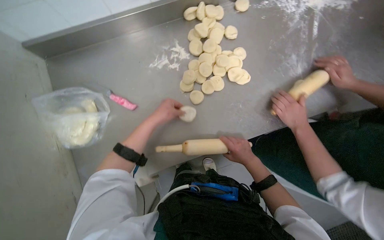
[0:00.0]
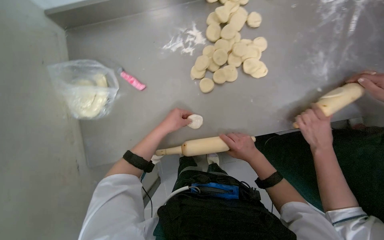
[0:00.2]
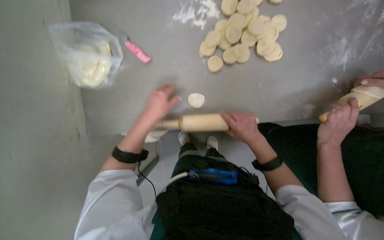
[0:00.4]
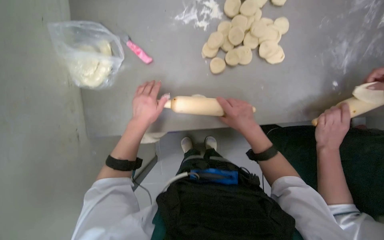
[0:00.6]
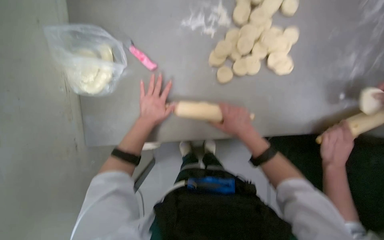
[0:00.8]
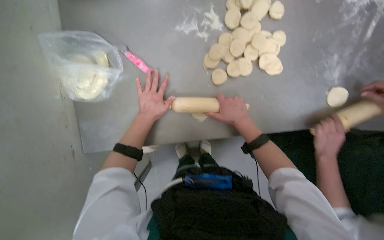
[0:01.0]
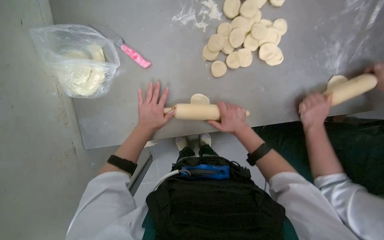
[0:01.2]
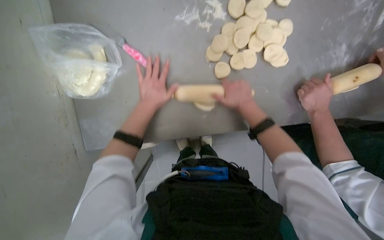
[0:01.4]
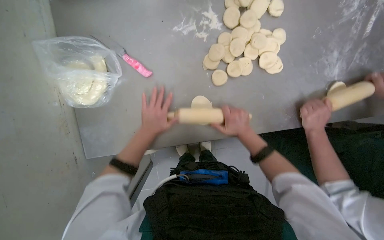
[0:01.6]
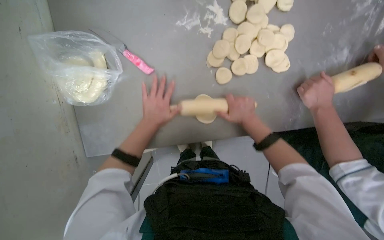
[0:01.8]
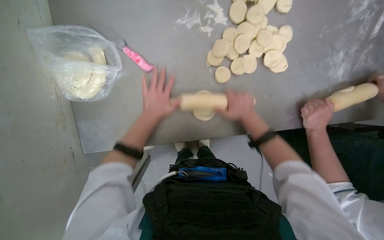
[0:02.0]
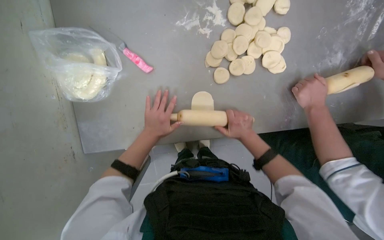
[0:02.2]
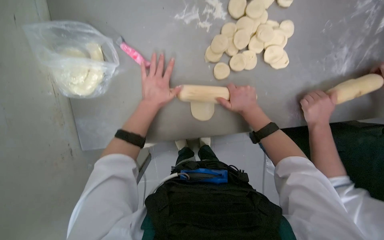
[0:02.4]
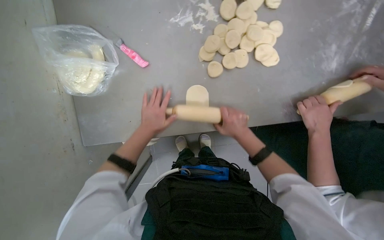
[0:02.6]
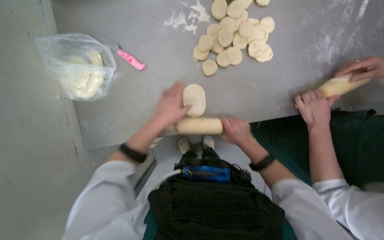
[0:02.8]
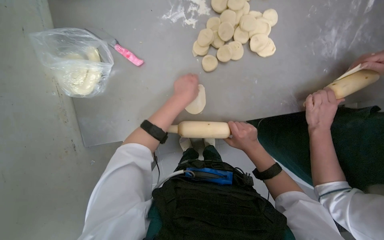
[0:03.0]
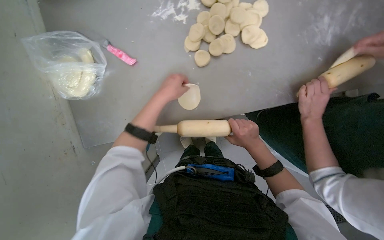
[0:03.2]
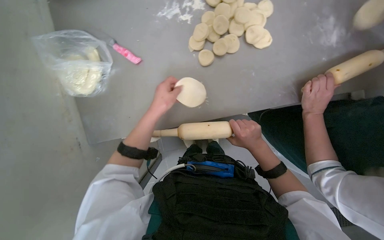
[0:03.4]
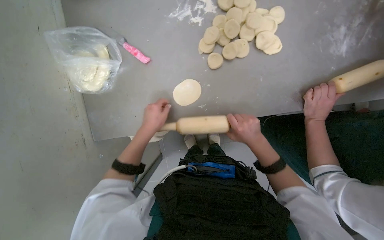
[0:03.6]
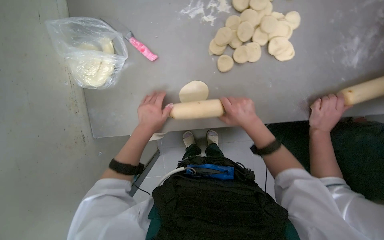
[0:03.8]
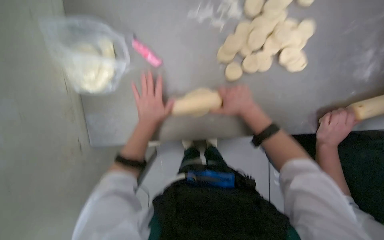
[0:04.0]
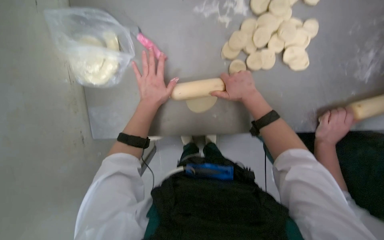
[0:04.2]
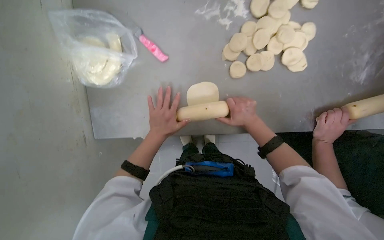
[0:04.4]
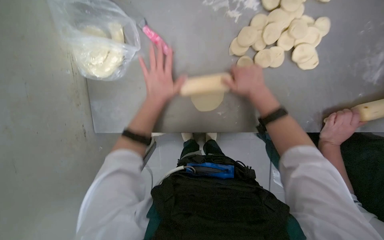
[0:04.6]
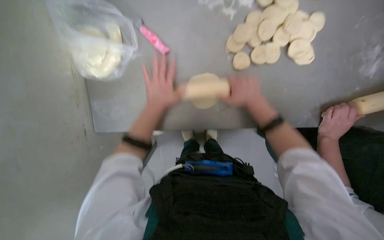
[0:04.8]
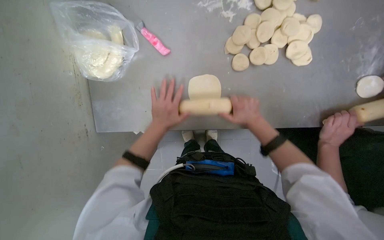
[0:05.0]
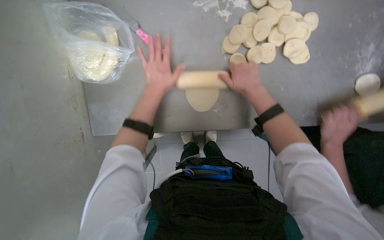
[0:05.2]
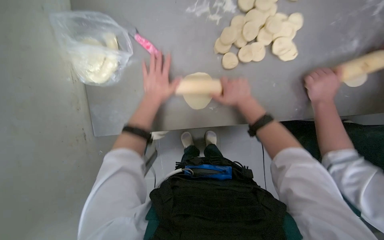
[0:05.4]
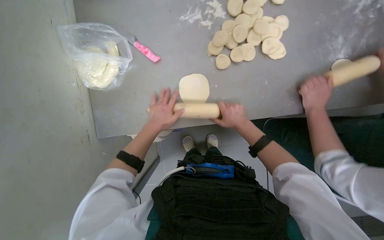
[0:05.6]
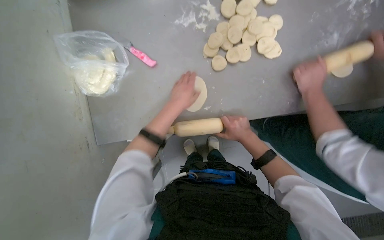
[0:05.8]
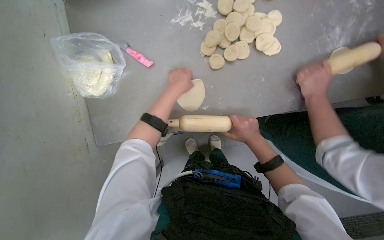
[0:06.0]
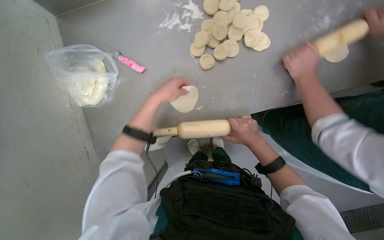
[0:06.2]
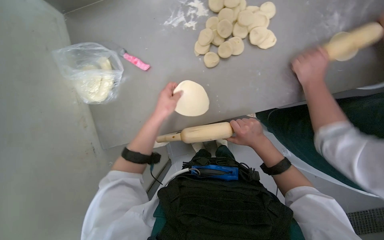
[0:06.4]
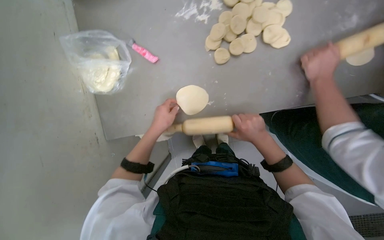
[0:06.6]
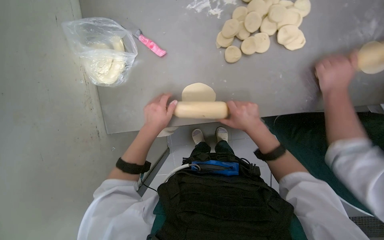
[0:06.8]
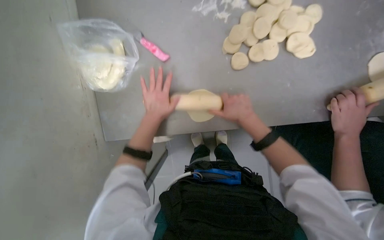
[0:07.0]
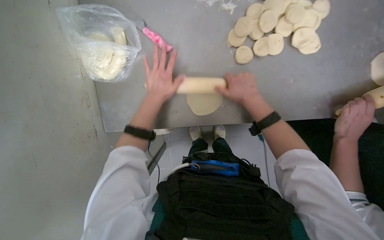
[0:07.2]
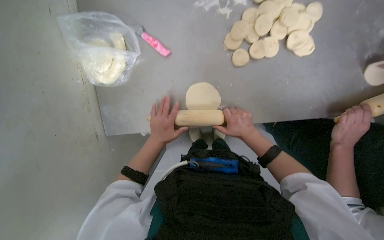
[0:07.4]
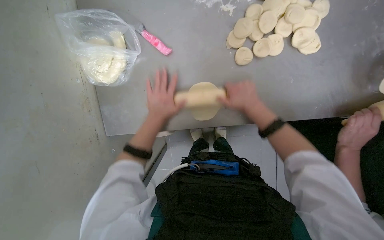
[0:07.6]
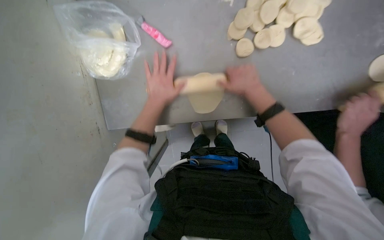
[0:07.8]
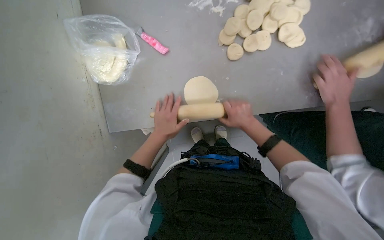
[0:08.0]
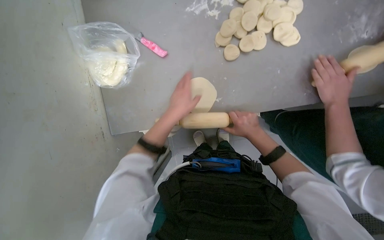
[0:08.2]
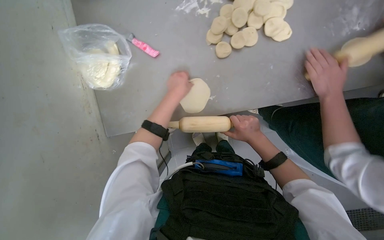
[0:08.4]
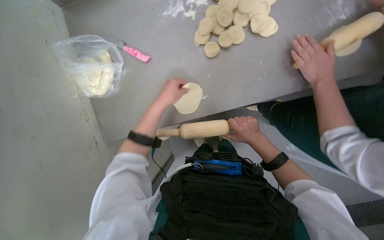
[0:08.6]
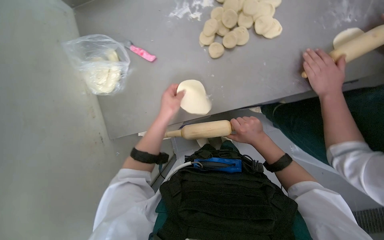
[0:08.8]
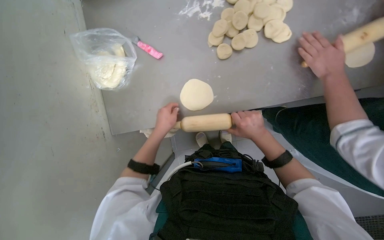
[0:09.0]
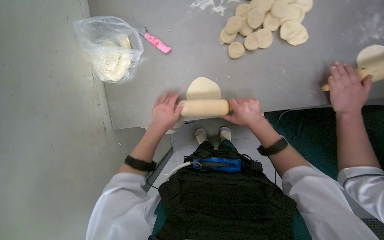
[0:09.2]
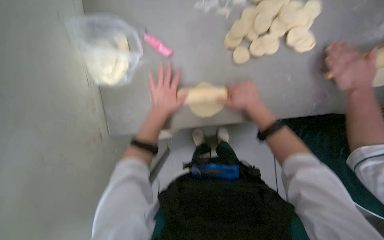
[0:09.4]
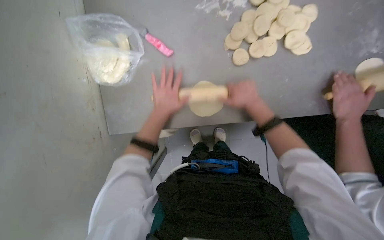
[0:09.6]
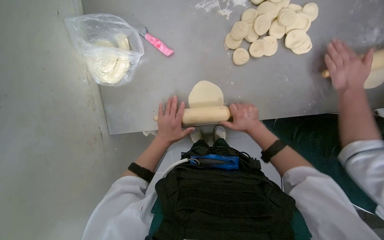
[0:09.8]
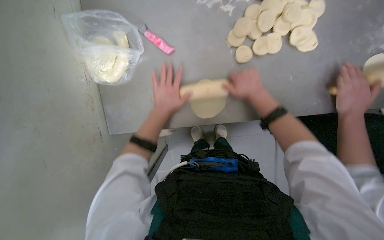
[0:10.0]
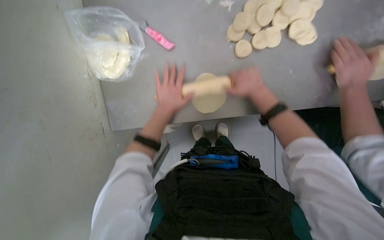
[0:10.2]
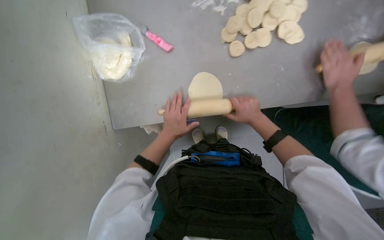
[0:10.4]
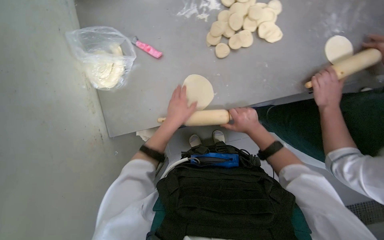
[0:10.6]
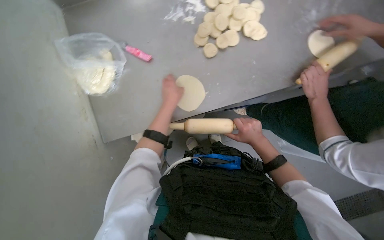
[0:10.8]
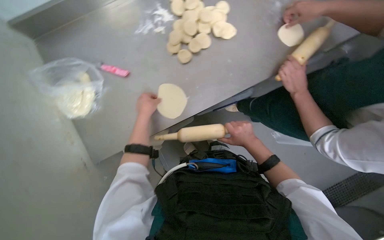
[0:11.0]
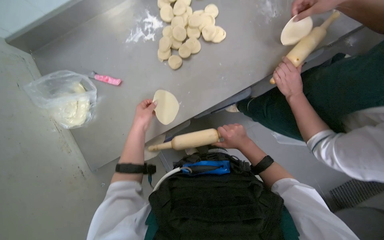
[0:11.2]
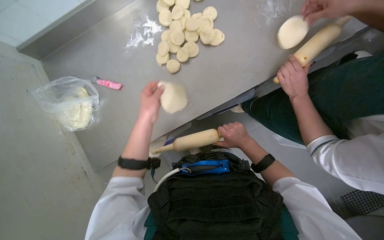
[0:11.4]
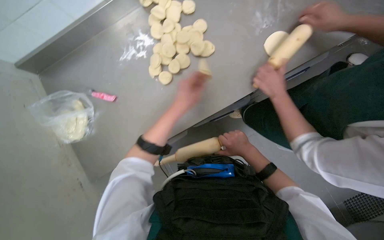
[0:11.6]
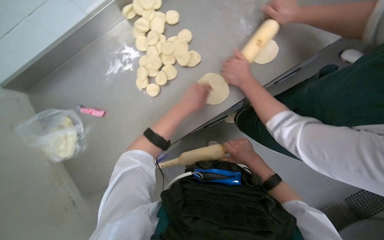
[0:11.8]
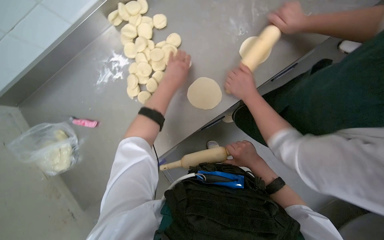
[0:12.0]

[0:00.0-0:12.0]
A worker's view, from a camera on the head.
Job: preparing food.
The whole recording: Rolling dough pieces with rolling pin. The worker rolls small pieces of dough into flat circles using a rolling pin on a metal counter.
0:00.0 to 0:01.6: The left hand heads down the picture, covering approximately 10 cm, while the right hand shifts about 10 cm up the picture.
0:01.6 to 0:03.0: The left hand travels to the right and nearer to the camera by about 20 cm.
0:03.0 to 0:04.4: The left hand goes up and down the picture, about 10 cm each way, reversing 2 times, while the right hand goes some 15 cm up the picture.
0:04.4 to 0:06.0: The left hand goes up and down the picture, approximately 15 cm each way, reversing 4 times. Meanwhile the right hand goes up and down the picture, about 15 cm each way, reversing 3 times.
0:06.0 to 0:07.6: The left hand swings up and down the picture, about 15 cm each way, with 3 reversals; the right hand goes up and down the picture, about 15 cm each way, reversing 2 times.
0:07.6 to 0:09.0: The left hand swings up and down the picture, some 10 cm each way, with 2 reversals. Meanwhile the right hand moves down the picture, roughly 15 cm.
0:09.0 to 0:10.4: The left hand swings up and down the picture, some 10 cm each way, with 3 reversals, while the right hand moves up and down the picture over some 15 cm, changing direction 3 times.
0:10.4 to 0:12.0: The scene turns roughly 30 degrees counterclockwise in the picture. The left hand is displaced up the picture by some 35 cm.

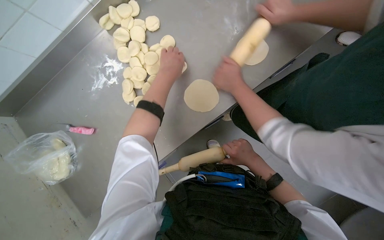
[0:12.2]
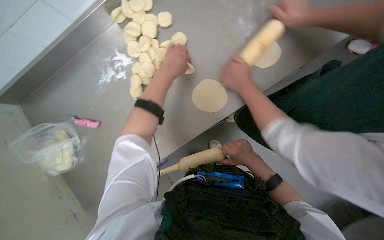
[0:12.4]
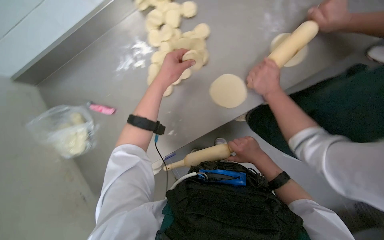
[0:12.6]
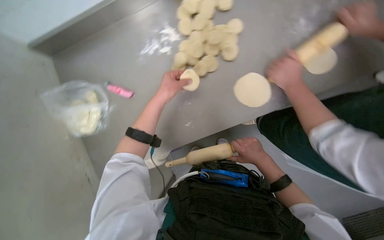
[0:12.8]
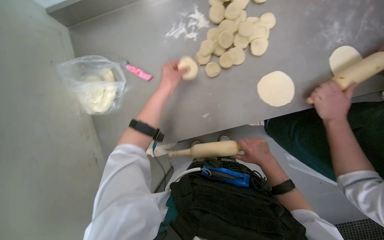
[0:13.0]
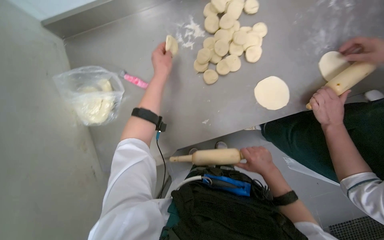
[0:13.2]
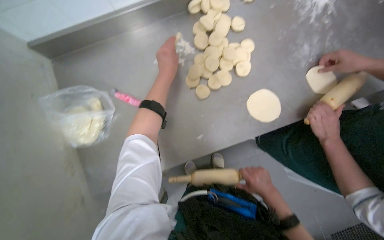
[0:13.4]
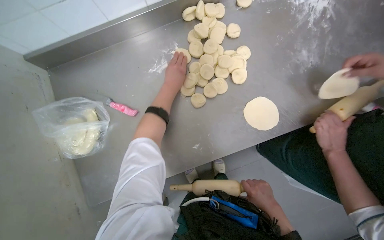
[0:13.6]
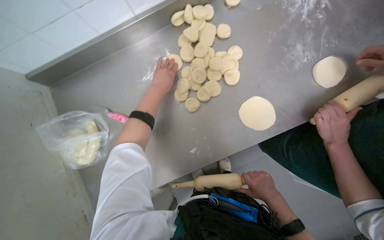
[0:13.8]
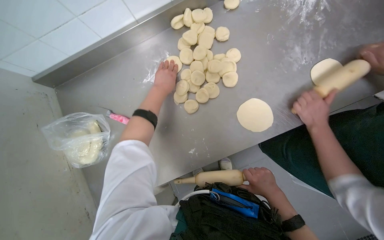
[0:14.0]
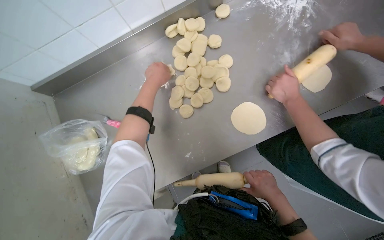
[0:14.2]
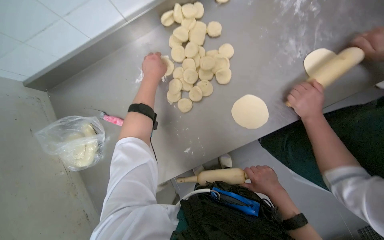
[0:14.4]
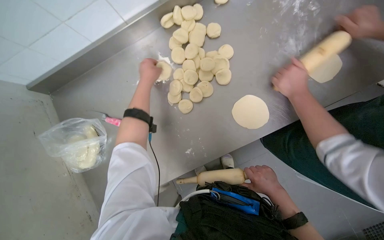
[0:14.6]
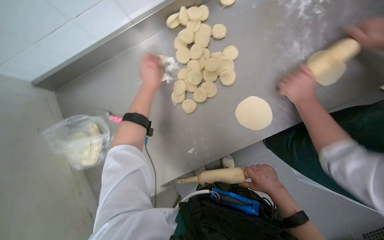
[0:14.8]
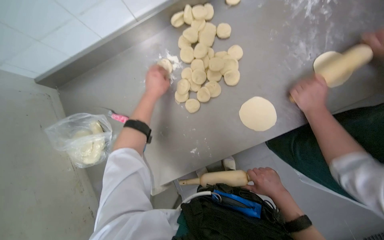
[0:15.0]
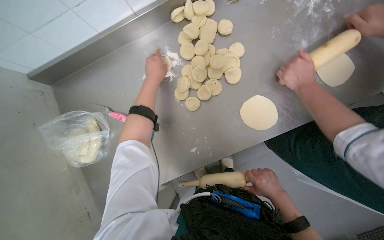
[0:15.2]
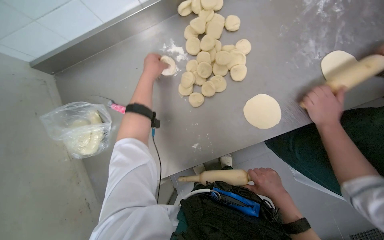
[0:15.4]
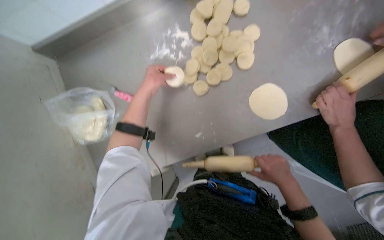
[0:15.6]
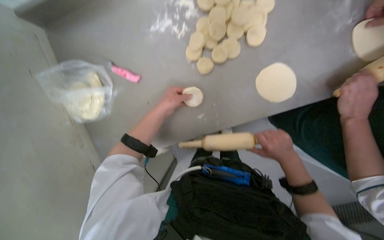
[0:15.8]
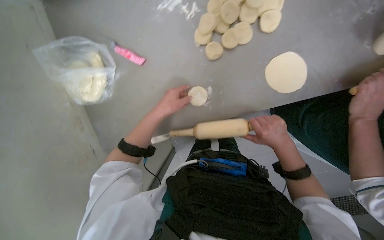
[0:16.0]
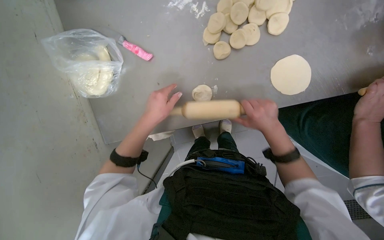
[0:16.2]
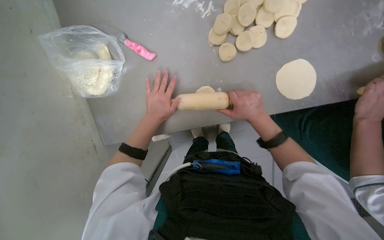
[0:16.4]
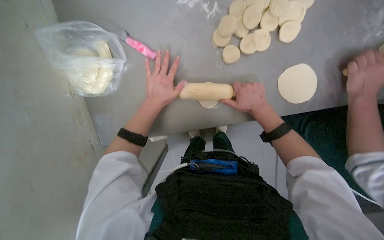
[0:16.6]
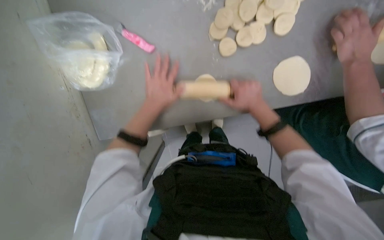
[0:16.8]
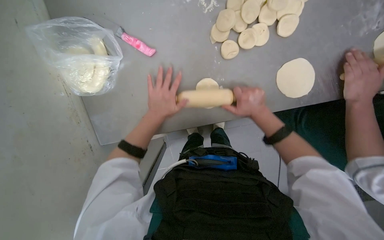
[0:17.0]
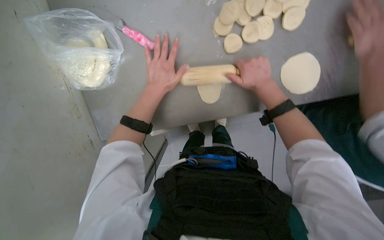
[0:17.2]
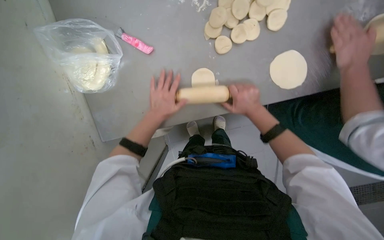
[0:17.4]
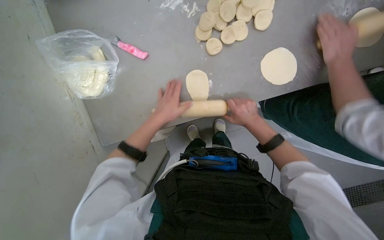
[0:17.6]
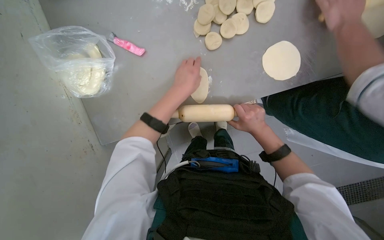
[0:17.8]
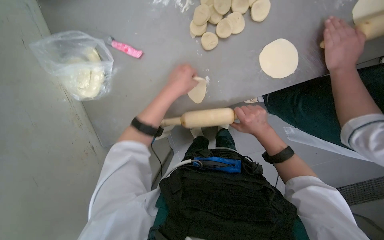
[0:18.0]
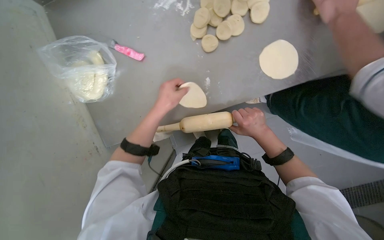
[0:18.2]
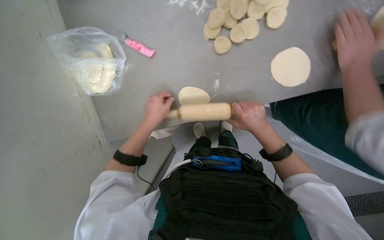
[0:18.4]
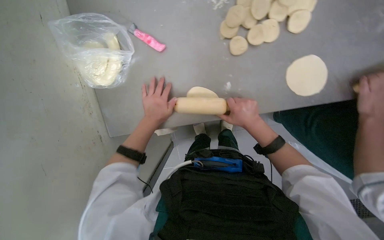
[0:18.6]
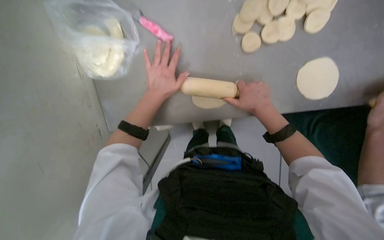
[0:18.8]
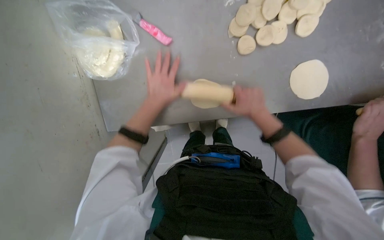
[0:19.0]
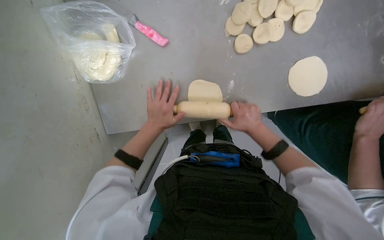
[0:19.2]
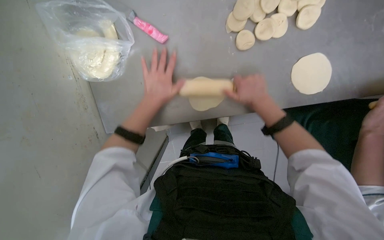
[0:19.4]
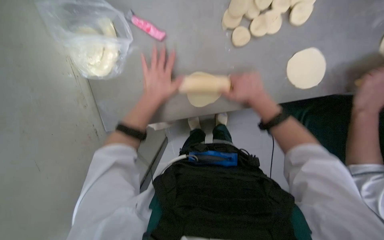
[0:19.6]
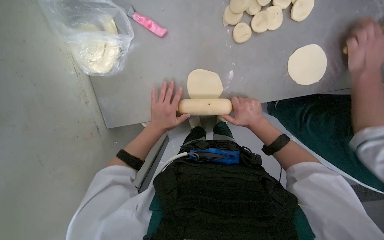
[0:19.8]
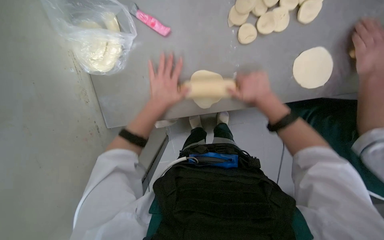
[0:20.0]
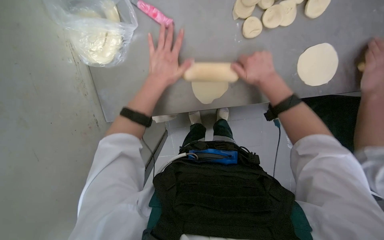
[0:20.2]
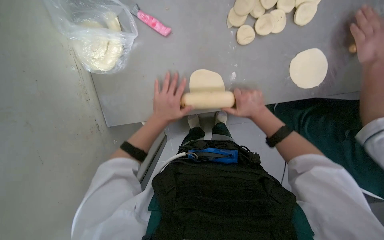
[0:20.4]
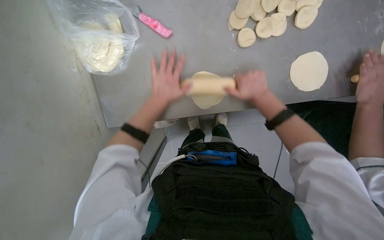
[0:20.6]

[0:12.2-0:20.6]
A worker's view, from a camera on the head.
Job: preparing food.
The whole recording: Rolling dough pieces with rolling pin. The worker rolls small pieces of dough into flat circles using a rolling pin on a metal counter.
0:13.6 to 0:15.0: The hands stay close to where they were, moving slightly.
0:15.0 to 0:16.4: The view tilts about 15 degrees downward. The left hand is displaced down the picture by some 30 cm. Meanwhile the right hand goes about 20 cm to the left and up the picture.
0:16.4 to 0:17.8: The left hand is displaced to the right and nearer to the camera by roughly 20 cm. The right hand goes up the picture and returns, some 5 cm each way.
0:17.8 to 0:19.2: The left hand swings up and down the picture, about 10 cm each way, with 2 reversals.
0:19.2 to 0:20.6: The right hand goes up and down the picture, approximately 15 cm each way, reversing 3 times, while the left hand goes up and down the picture, approximately 15 cm each way, reversing 3 times.
